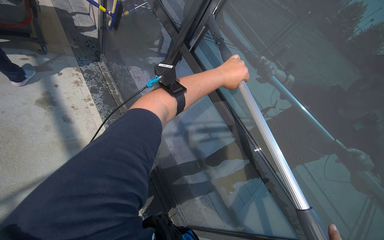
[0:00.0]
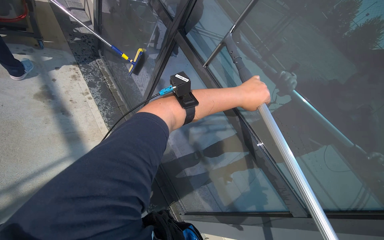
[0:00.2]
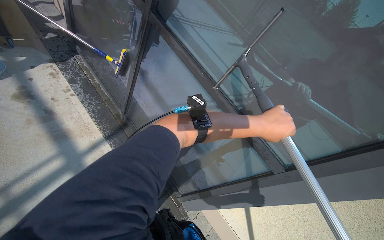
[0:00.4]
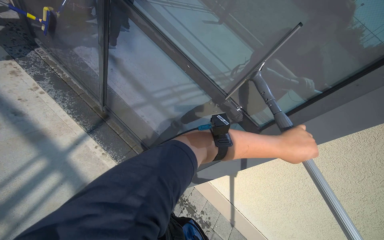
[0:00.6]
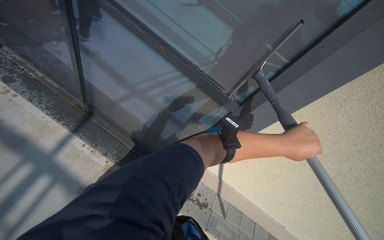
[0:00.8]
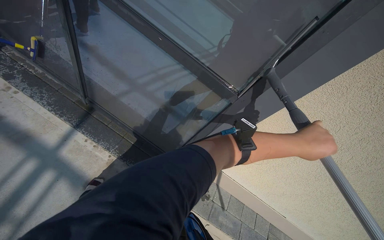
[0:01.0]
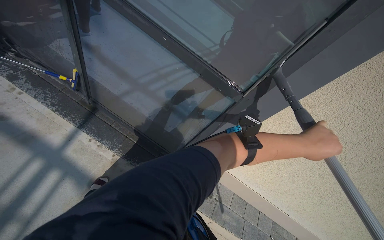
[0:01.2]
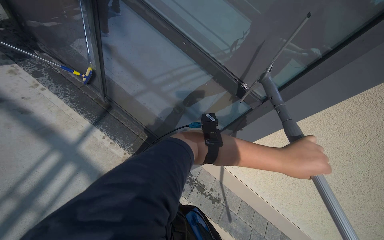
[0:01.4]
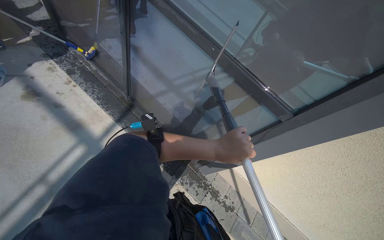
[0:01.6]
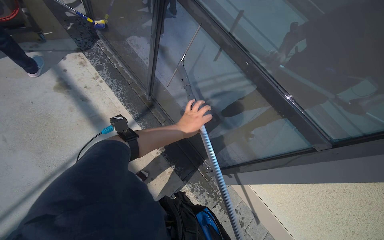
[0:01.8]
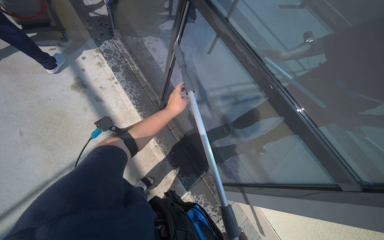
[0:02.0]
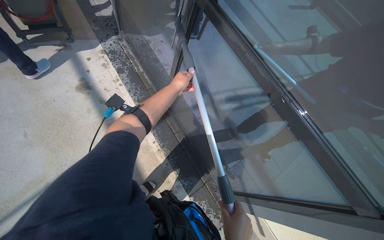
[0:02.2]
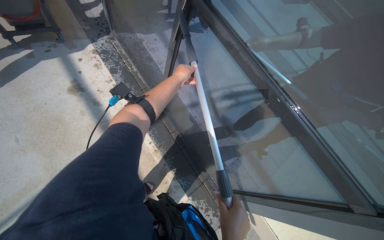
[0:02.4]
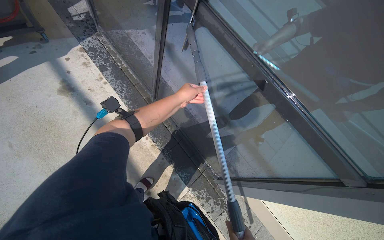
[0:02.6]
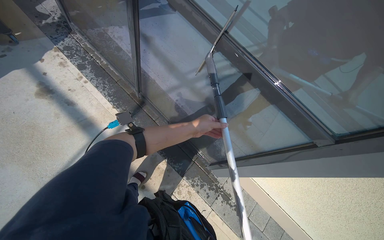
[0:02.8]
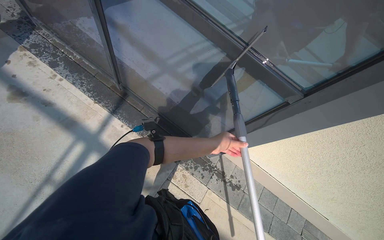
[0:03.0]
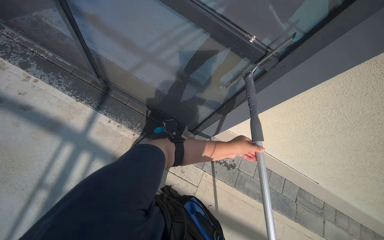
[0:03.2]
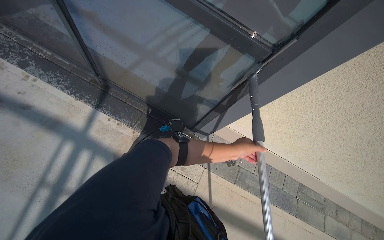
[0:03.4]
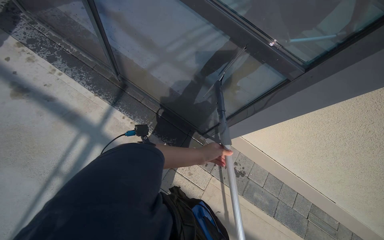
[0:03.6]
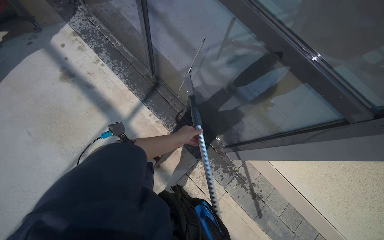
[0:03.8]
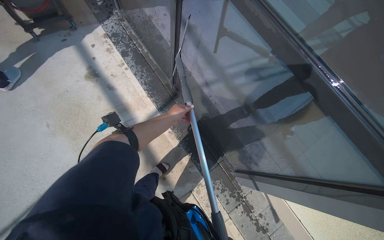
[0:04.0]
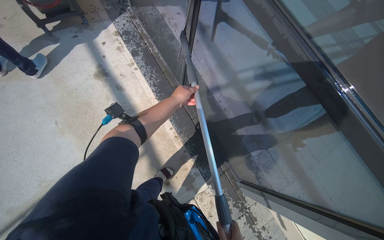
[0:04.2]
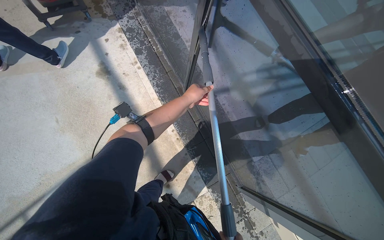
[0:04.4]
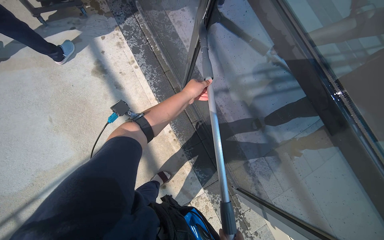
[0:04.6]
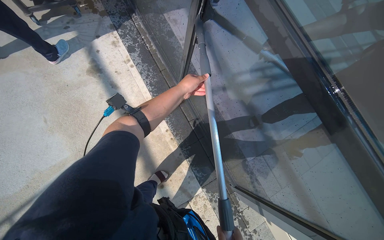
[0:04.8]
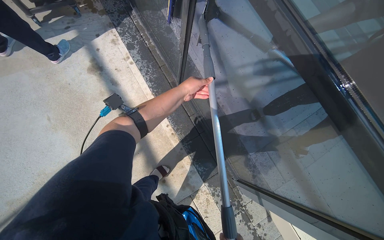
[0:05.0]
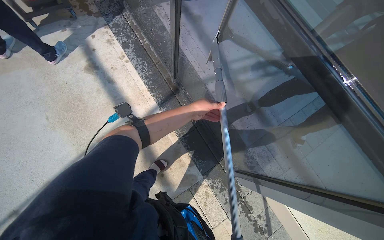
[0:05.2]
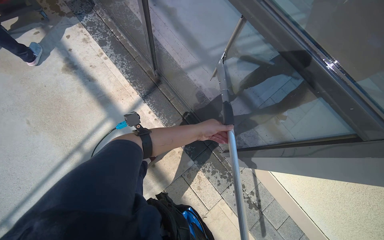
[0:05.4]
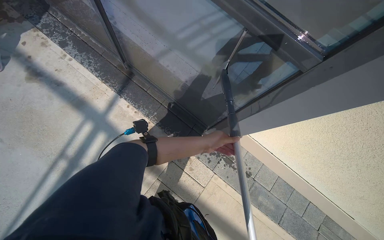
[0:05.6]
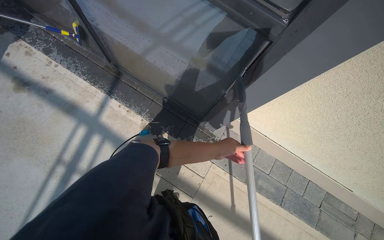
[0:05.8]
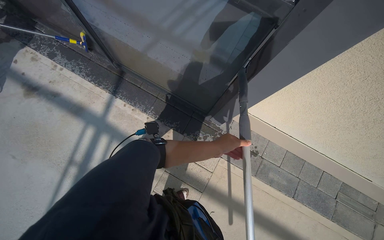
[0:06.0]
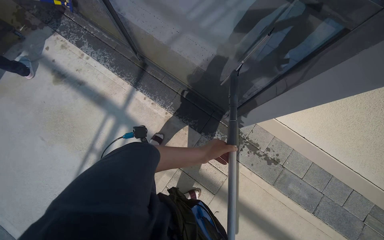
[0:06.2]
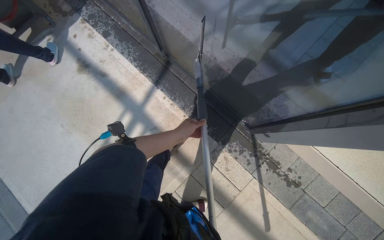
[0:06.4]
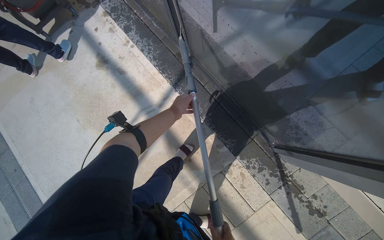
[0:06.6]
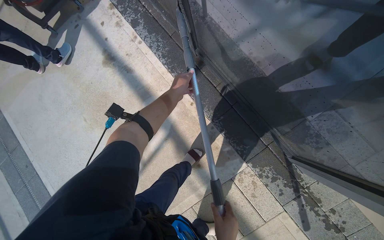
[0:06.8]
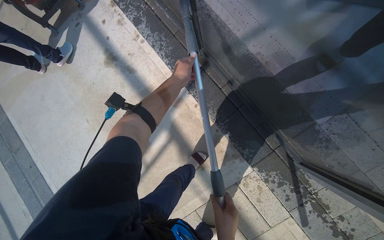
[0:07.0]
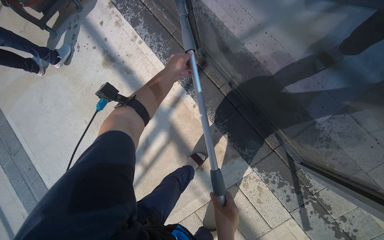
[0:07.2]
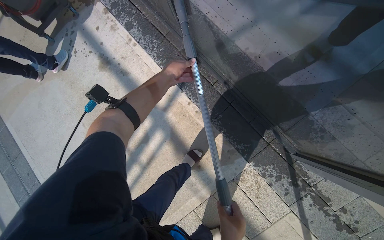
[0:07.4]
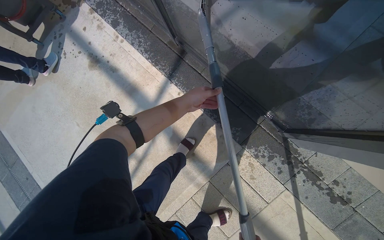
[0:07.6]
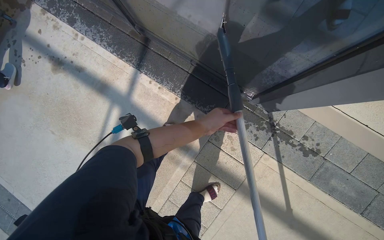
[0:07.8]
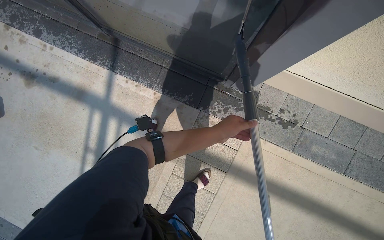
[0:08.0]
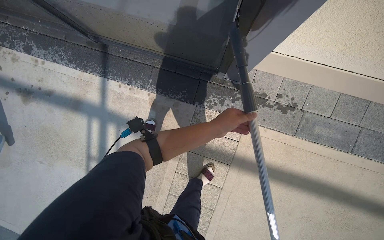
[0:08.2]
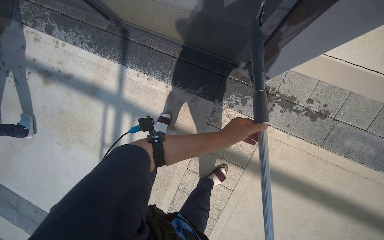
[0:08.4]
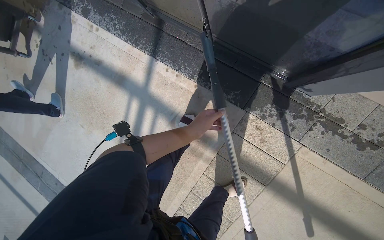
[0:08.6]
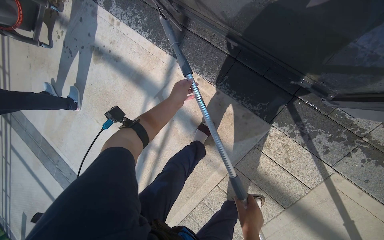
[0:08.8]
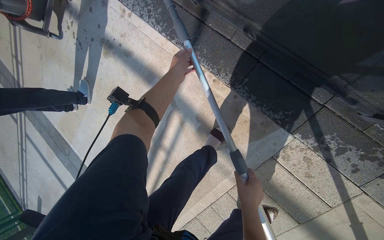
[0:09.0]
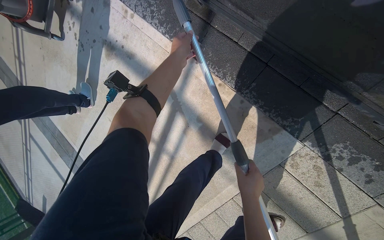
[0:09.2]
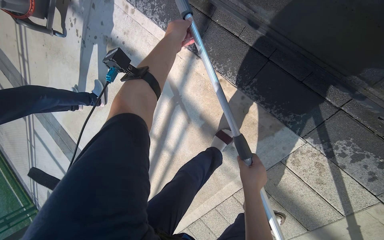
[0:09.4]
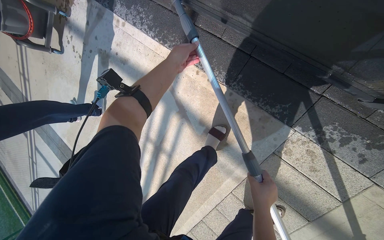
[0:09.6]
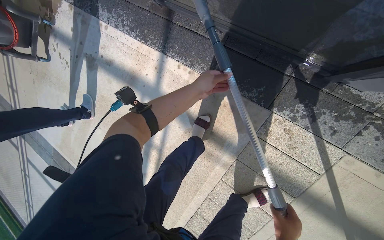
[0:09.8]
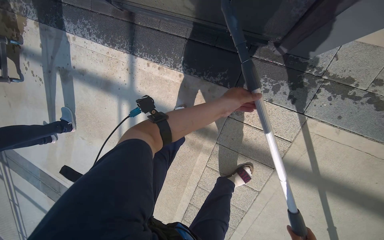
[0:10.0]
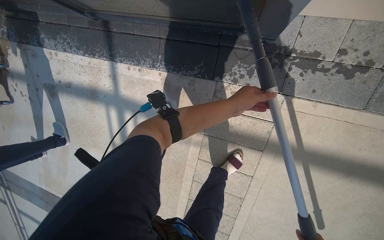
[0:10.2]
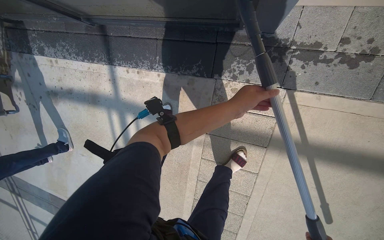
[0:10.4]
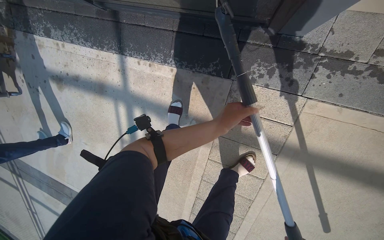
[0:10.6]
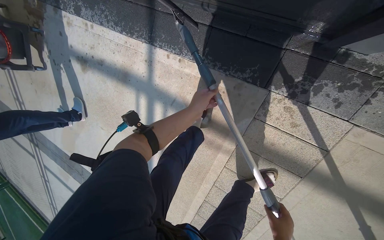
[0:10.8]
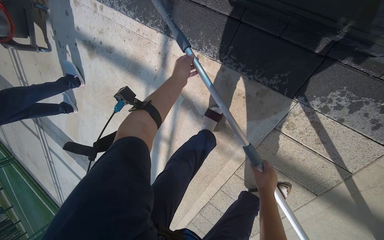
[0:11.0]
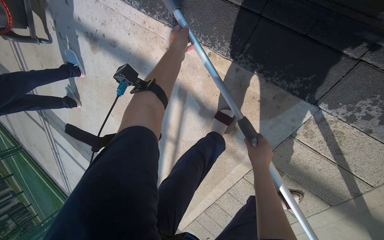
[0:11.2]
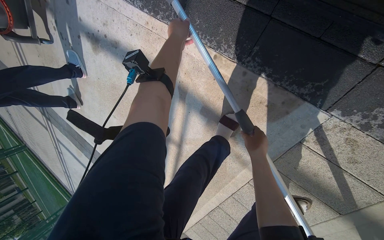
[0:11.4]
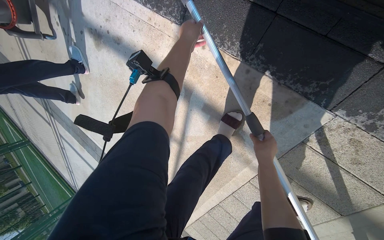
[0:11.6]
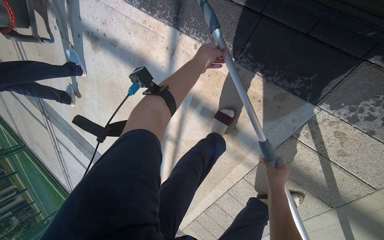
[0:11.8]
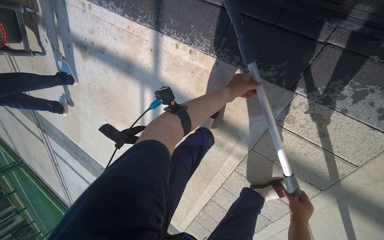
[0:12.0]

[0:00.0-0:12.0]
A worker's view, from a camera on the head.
Job: wiping surfaces.
The whole recording: Cleaning glass window with squeegee. The worker cleans the glass window using a squeegee, then a long pole with a squeegee attachment.
0:00.0 to 0:01.6: The camera pitches downward, by approximately 15 degrees.
0:01.6 to 0:03.0: The left hand goes roughly 15 cm farther from the camera, and reaches about 50 cm up the picture, then returns.
0:03.0 to 0:04.4: The head rotates roughly 25 degrees to the left. The left hand heads to the left and up the picture, covering some 60 cm.
0:04.4 to 0:06.0: The wearer moves approximately 50 cm. The scene rotates counterclockwise by approximately 30 degrees.
0:06.0 to 0:07.6: The wearer's head swings approximately 20 degrees to the left.
0:07.6 to 0:09.0: The wearer looks approximately 15 degrees further downward.
0:09.0 to 0:10.4: The head travels approximately 50 cm. The scene turns approximately 30 degrees counterclockwise in the picture.
0:10.4 to 0:12.0: The view tilts roughly 15 degrees downward.

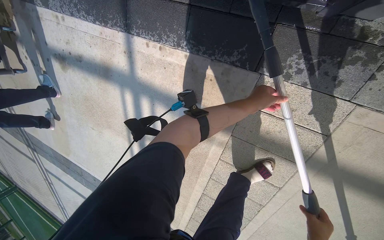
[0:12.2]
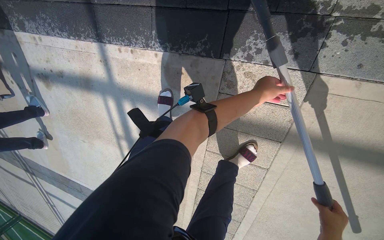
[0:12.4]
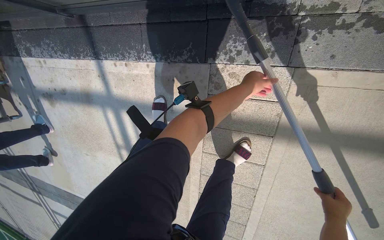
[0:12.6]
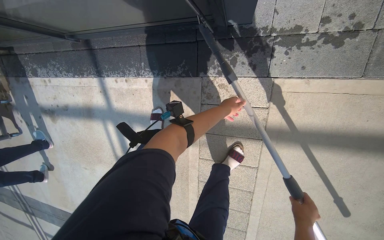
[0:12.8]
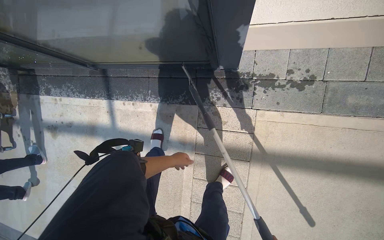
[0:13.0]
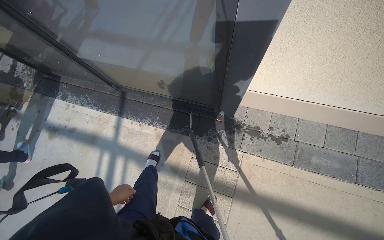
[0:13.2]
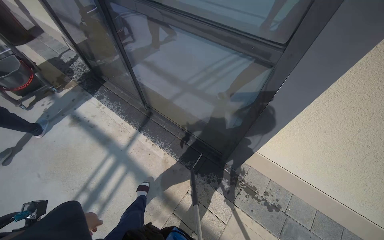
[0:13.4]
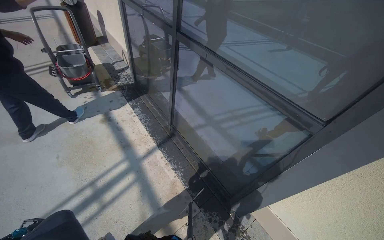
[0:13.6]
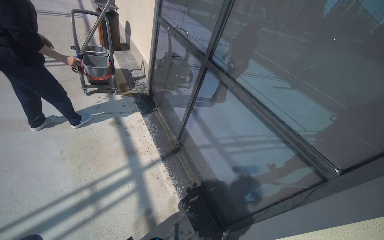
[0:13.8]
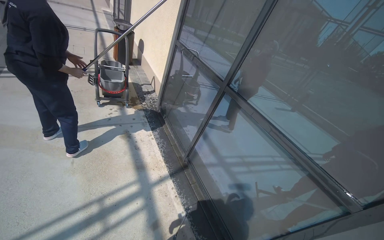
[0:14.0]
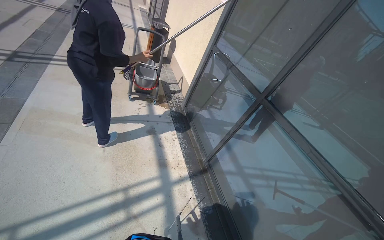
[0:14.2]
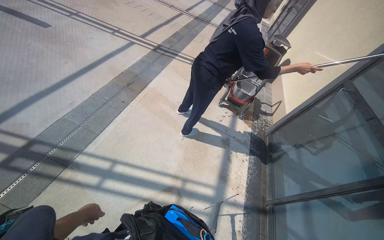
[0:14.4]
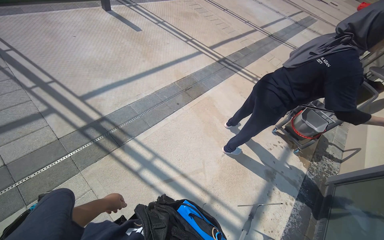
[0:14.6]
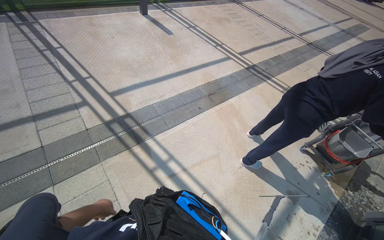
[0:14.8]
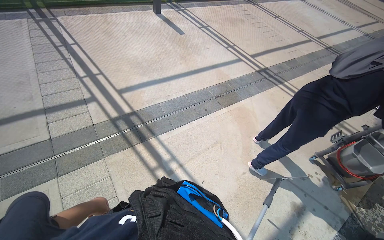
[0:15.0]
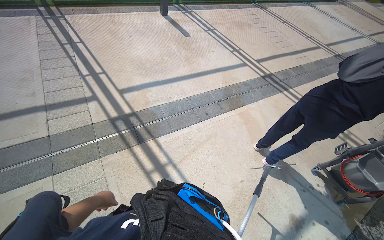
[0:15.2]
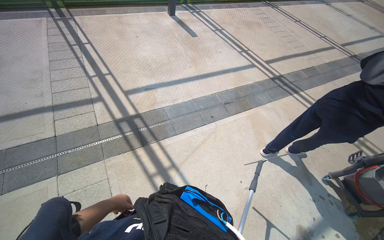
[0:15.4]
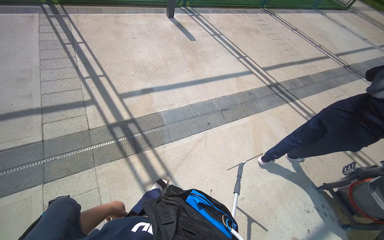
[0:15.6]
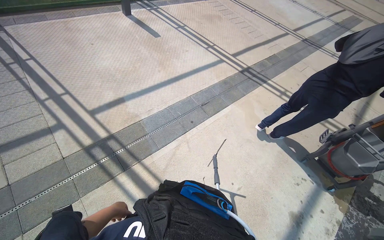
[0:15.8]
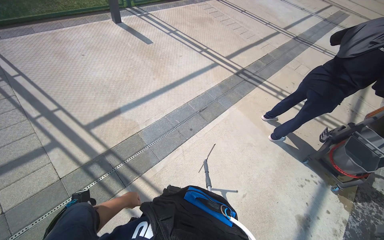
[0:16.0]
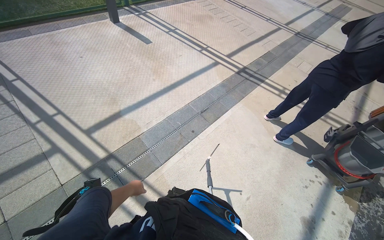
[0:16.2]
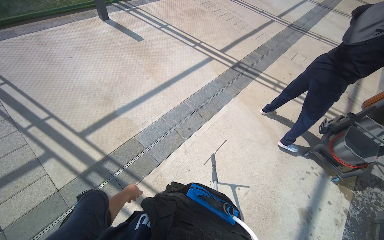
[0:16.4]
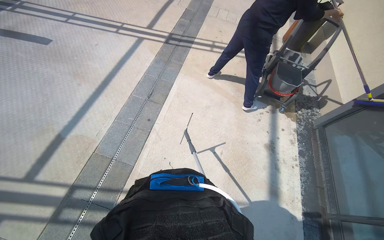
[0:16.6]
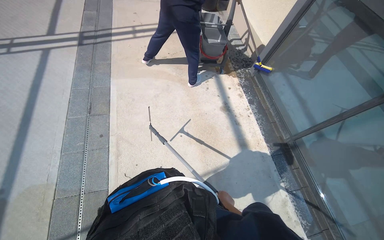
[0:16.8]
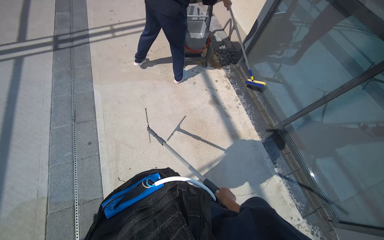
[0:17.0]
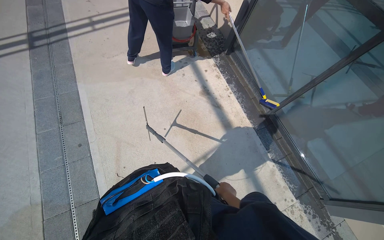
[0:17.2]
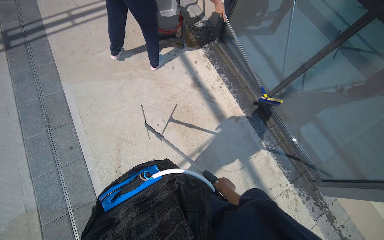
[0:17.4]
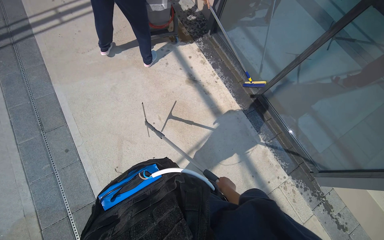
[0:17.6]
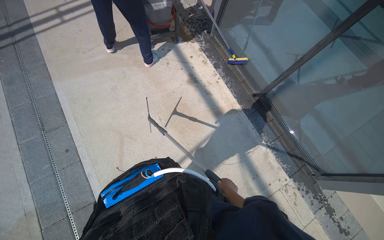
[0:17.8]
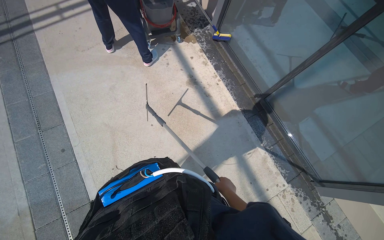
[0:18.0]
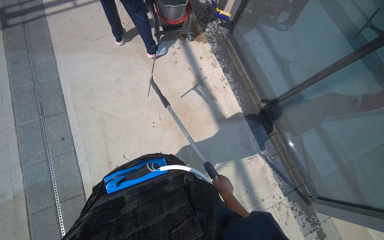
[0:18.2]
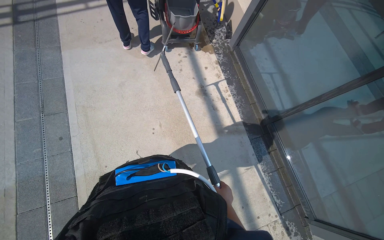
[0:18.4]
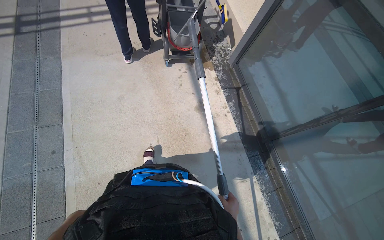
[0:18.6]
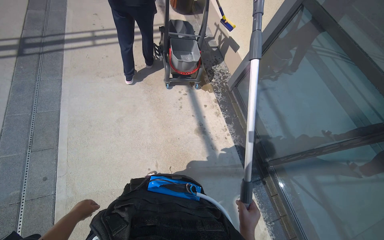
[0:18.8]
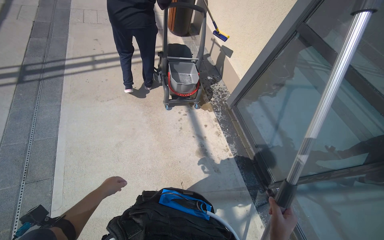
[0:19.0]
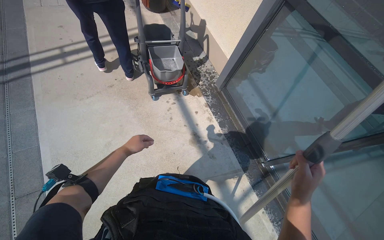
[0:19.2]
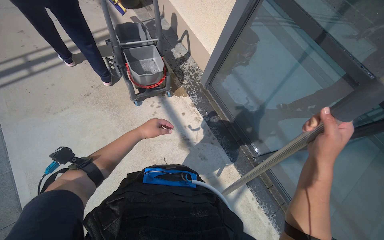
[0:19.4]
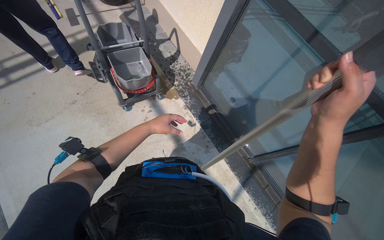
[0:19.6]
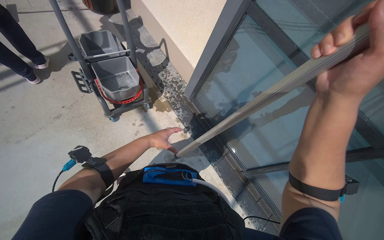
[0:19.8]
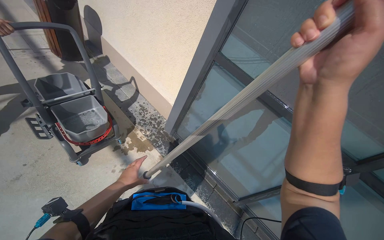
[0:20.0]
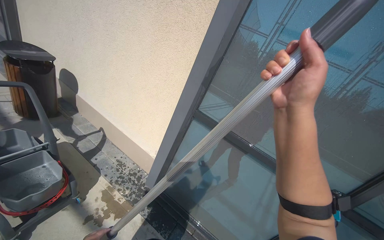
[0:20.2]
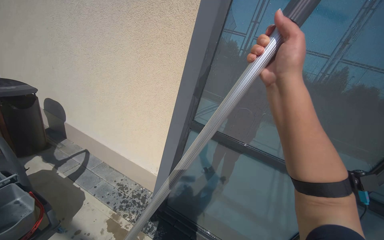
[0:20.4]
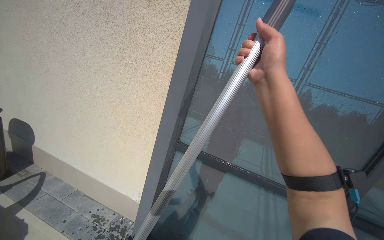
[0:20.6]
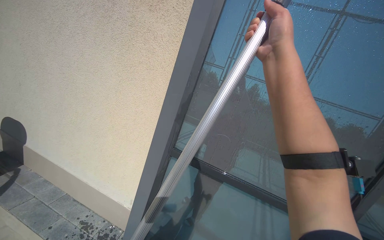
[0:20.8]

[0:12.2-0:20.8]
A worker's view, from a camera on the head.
Job: wiping surfaces.
The whole recording: Cleaning glass window with squeegee. The worker cleans the glass window using a squeegee, then a long pole with a squeegee attachment.
0:12.2 to 0:13.6: The wearer moves about 90 cm. The view tilts about 65 degrees upward. The scene turns roughly 40 degrees clockwise in the picture.
0:13.6 to 0:15.0: The wearer moves some 70 cm. The head rotates roughly 95 degrees to the left. The view tips upward by some 15 degrees.
0:15.0 to 0:16.6: The camera is carried some 50 cm. The wearer's head swings roughly 40 degrees to the right.
0:16.6 to 0:18.0: The wearer's head swings about 45 degrees to the right. The camera pitches downward, by approximately 15 degrees.
0:18.0 to 0:19.4: The camera is carried some 70 cm.
0:19.4 to 0:20.8: The wearer moves approximately 40 cm. The wearer's head swings some 30 degrees to the right. The wearer looks roughly 30 degrees further upward.
